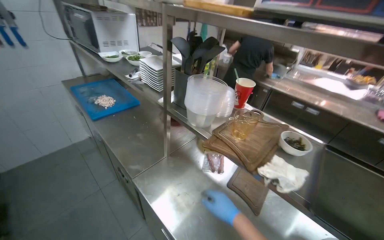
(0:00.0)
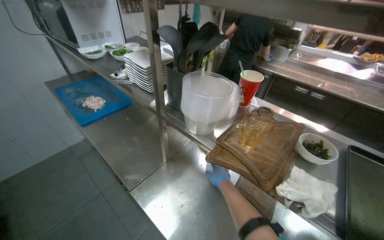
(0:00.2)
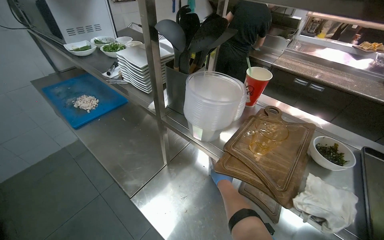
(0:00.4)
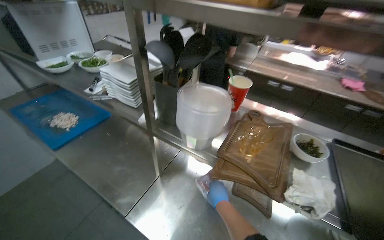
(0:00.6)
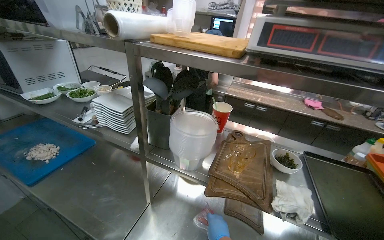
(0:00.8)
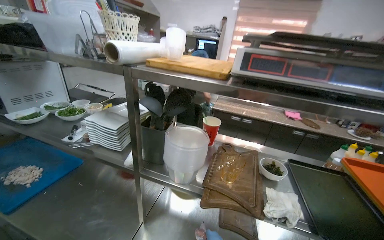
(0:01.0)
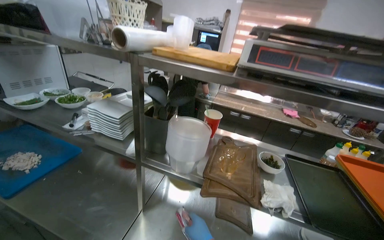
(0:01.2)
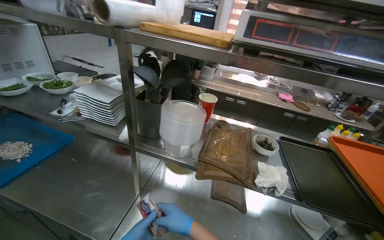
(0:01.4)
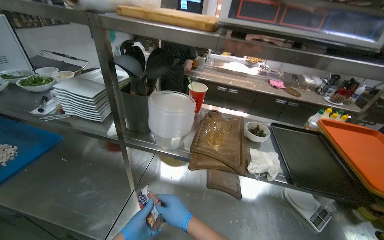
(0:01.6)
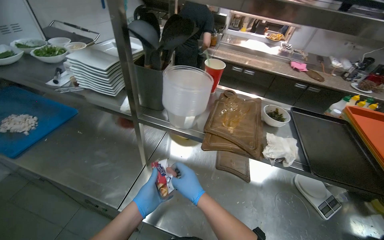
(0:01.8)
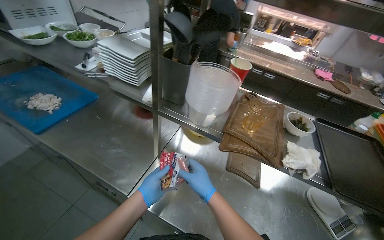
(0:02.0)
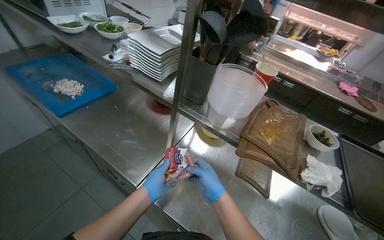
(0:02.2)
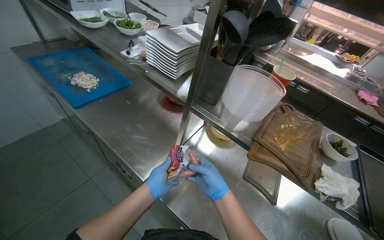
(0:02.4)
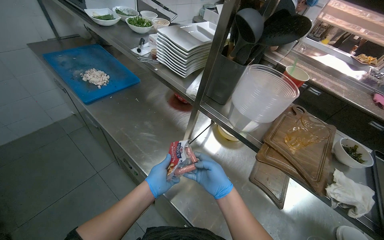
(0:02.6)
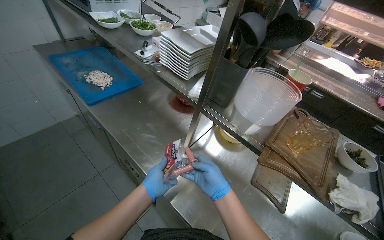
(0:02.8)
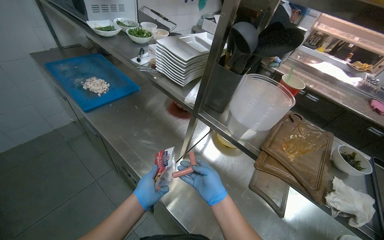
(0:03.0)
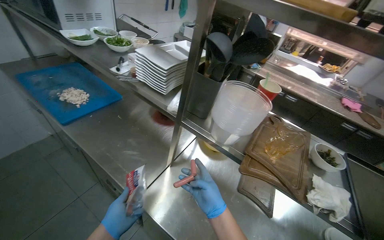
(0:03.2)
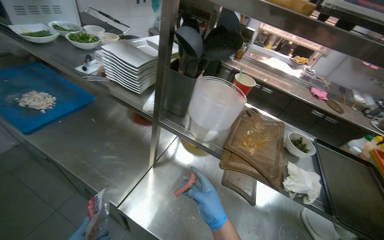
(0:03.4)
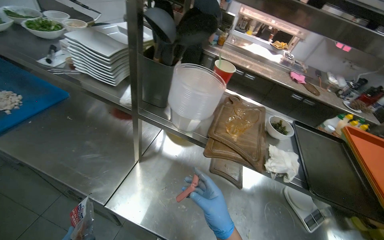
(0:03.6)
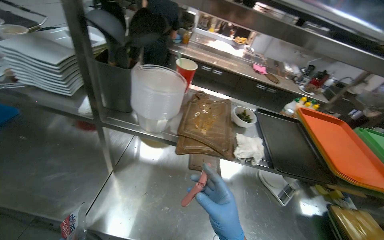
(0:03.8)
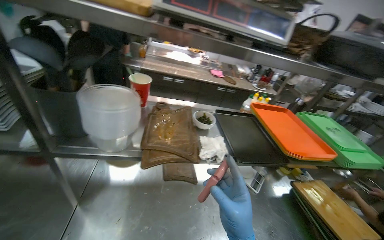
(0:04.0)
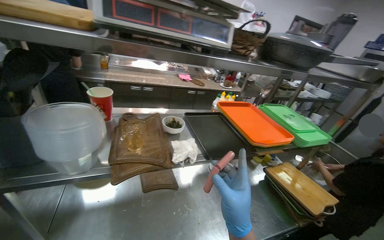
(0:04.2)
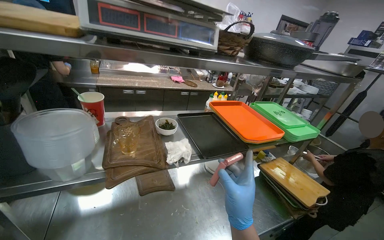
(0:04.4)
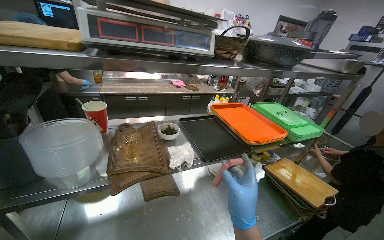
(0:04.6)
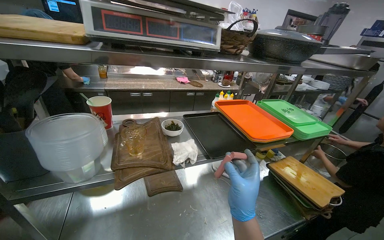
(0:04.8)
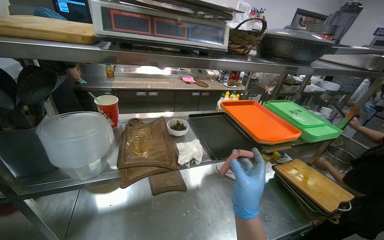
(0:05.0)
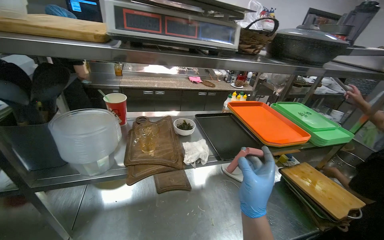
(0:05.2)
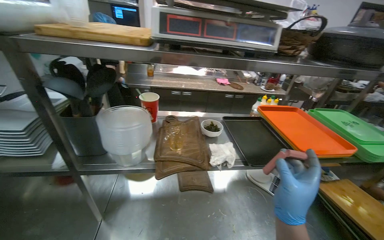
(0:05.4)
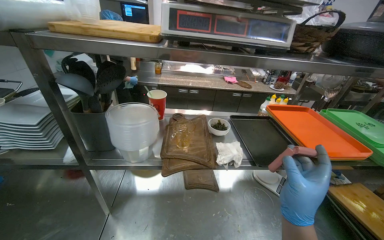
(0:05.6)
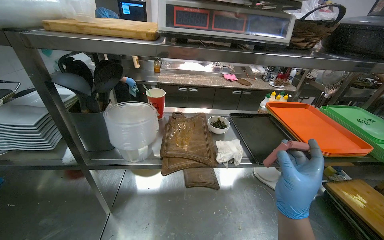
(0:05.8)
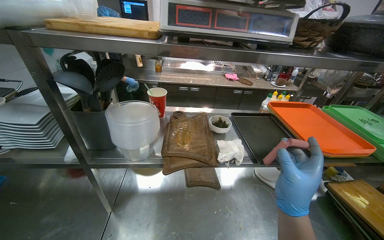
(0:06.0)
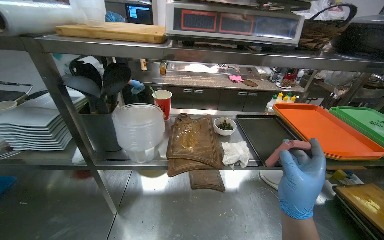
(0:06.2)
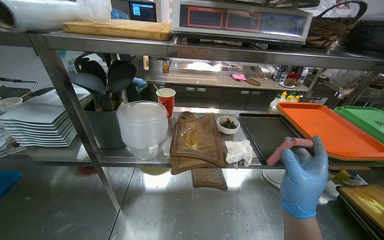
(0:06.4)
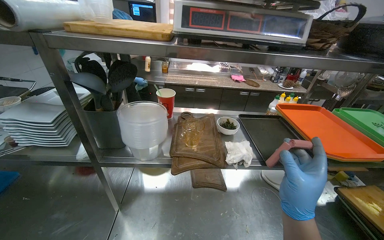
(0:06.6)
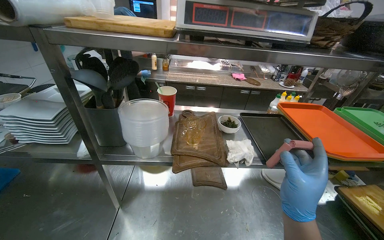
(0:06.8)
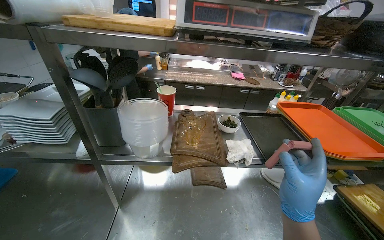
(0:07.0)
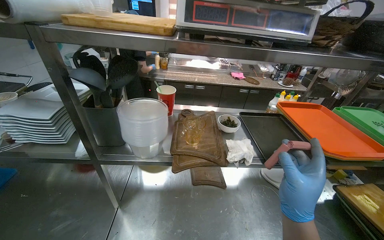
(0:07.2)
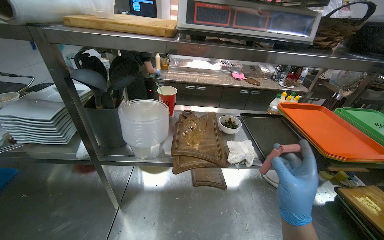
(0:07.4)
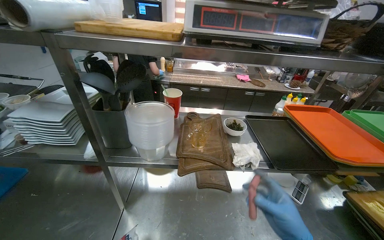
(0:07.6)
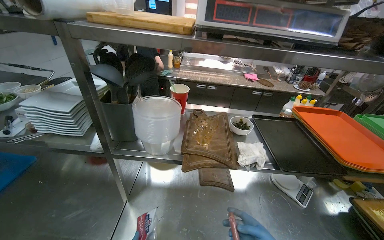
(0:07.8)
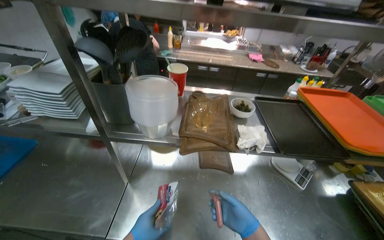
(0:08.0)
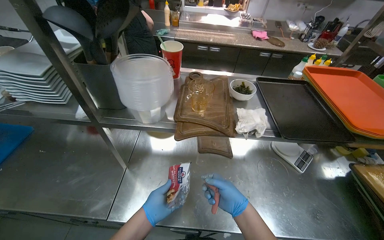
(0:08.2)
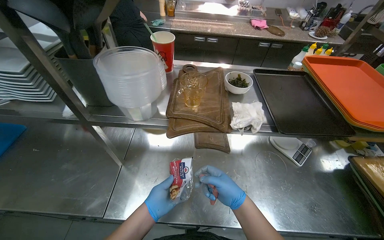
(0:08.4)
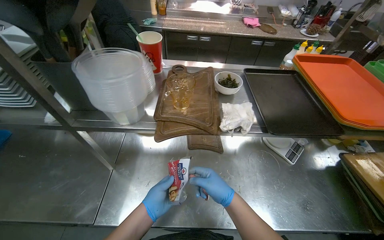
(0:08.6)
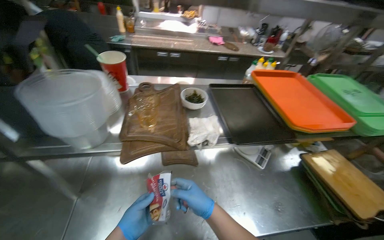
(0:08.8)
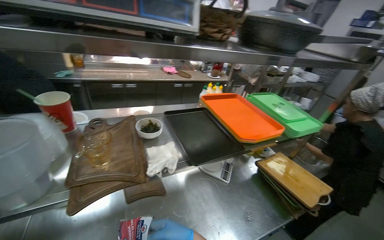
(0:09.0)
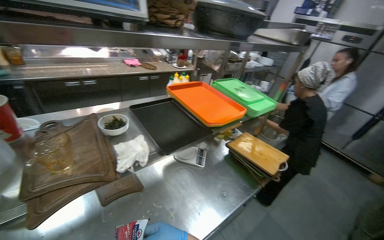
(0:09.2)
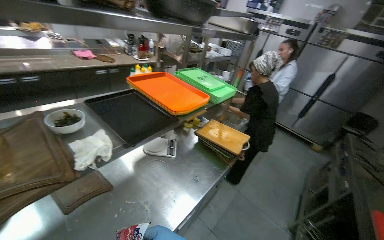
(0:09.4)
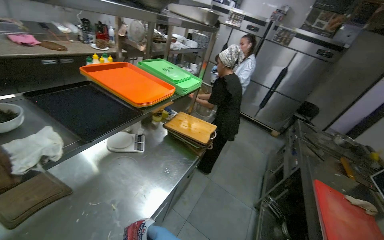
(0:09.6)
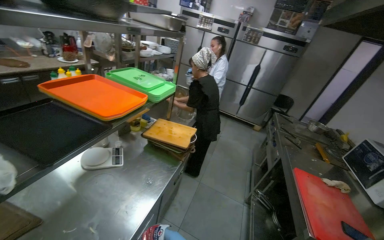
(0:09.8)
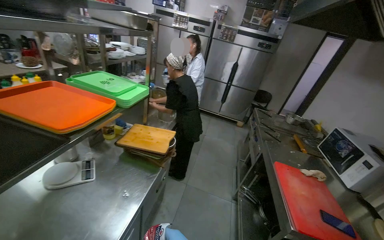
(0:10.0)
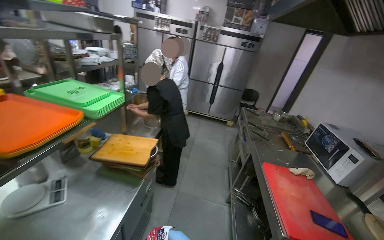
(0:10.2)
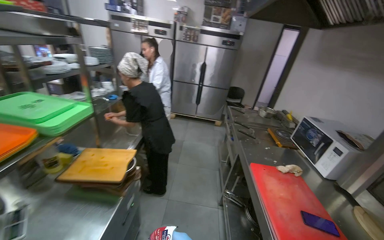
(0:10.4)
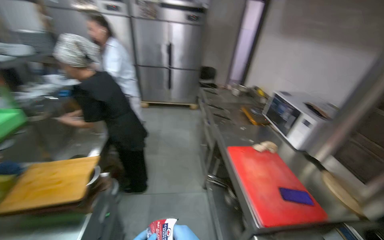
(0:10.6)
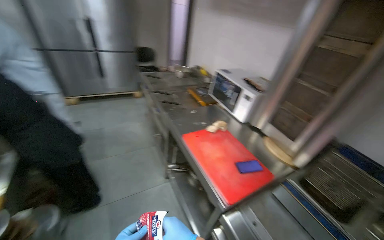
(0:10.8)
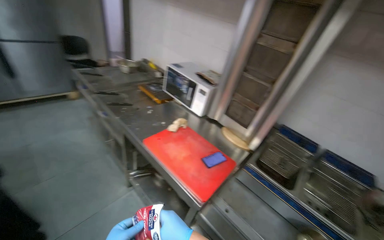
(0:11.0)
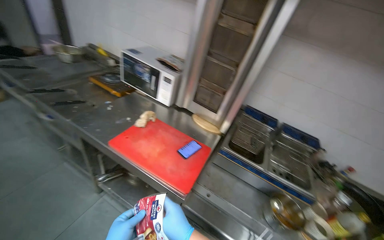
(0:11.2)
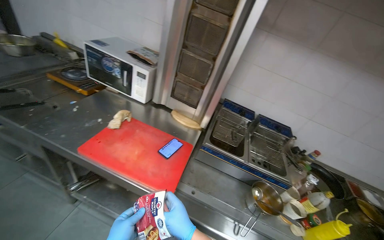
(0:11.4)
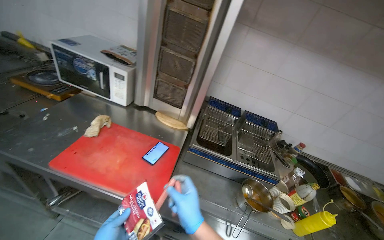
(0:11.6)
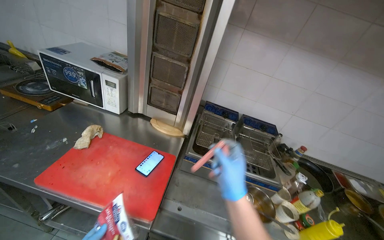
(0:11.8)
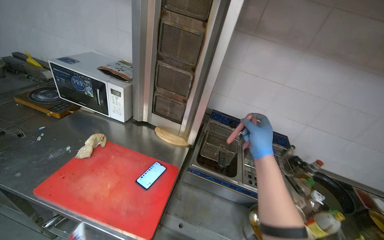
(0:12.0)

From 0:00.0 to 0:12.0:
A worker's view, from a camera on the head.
Job: cooking food.
The whole recording: Preparing and cooking sausages. The worker unwraps sausages and places them into a deep fryer.
From 0:00.0 to 0:01.6: The head turns to the right by about 30 degrees.
From 0:01.6 to 0:03.0: The wearer's head swings some 25 degrees to the left.
From 0:03.0 to 0:04.4: The head rotates about 60 degrees to the right.
From 0:04.4 to 0:06.0: The view swings some 20 degrees to the left.
From 0:07.6 to 0:09.0: The head rotates some 25 degrees to the right.
From 0:09.0 to 0:10.4: The head travels about 40 cm. The head rotates roughly 60 degrees to the right.
From 0:10.4 to 0:12.0: The wearer moves about 40 cm. The wearer's head swings roughly 80 degrees to the right. The wearer looks approximately 20 degrees further downward.

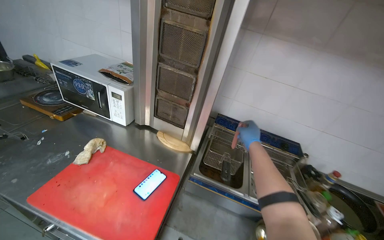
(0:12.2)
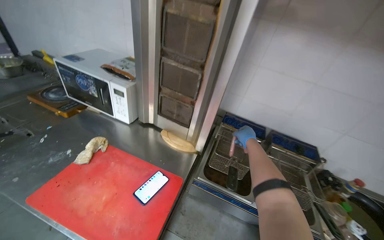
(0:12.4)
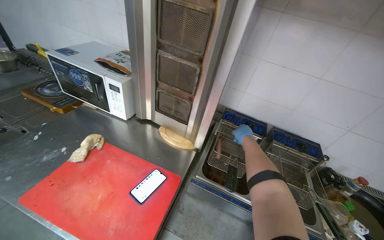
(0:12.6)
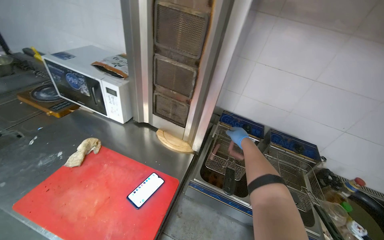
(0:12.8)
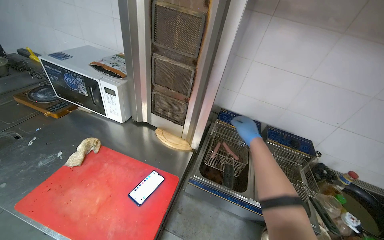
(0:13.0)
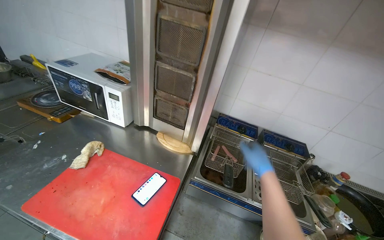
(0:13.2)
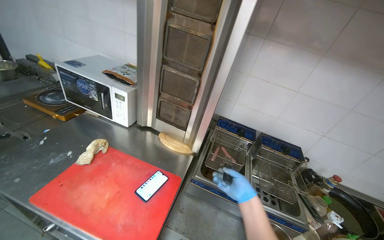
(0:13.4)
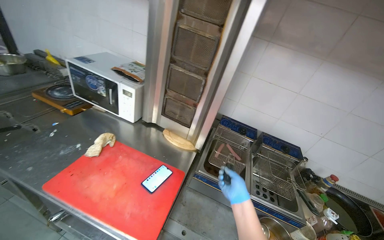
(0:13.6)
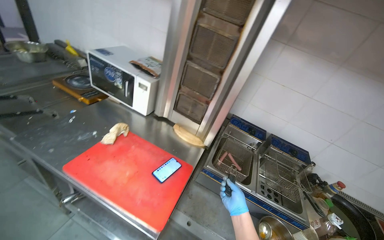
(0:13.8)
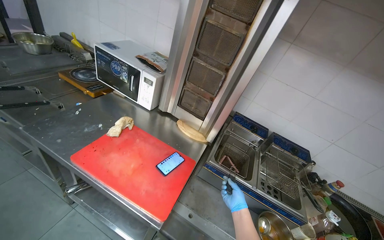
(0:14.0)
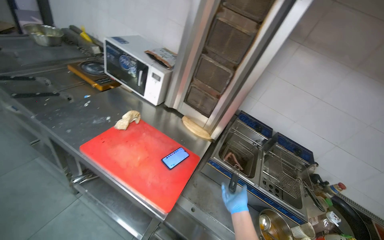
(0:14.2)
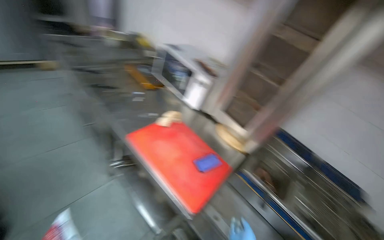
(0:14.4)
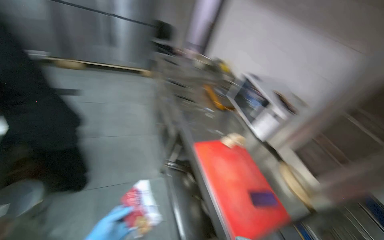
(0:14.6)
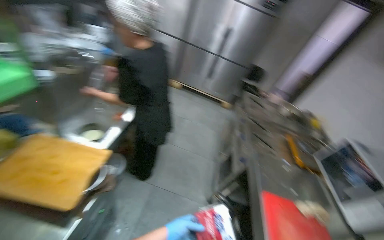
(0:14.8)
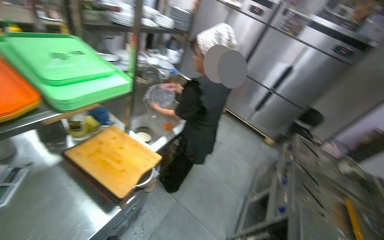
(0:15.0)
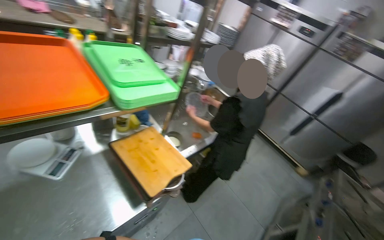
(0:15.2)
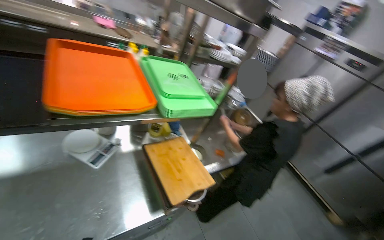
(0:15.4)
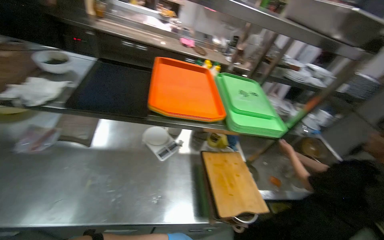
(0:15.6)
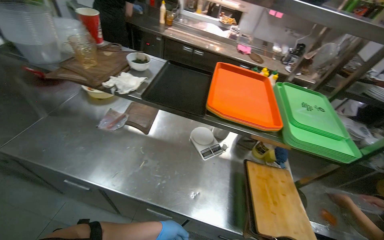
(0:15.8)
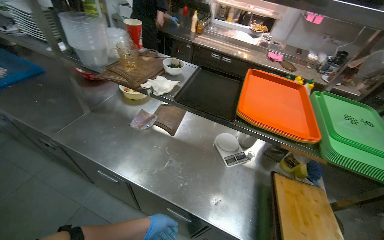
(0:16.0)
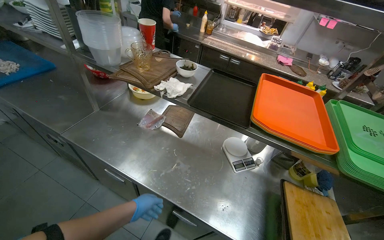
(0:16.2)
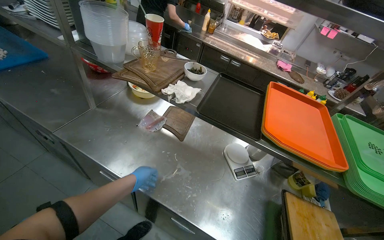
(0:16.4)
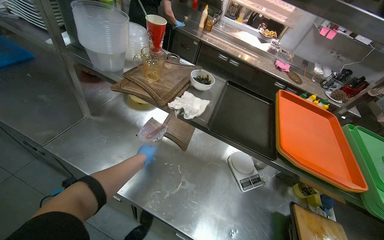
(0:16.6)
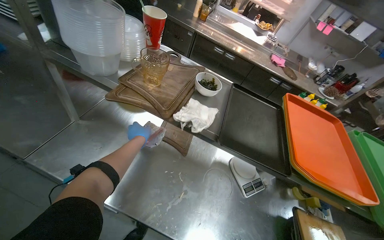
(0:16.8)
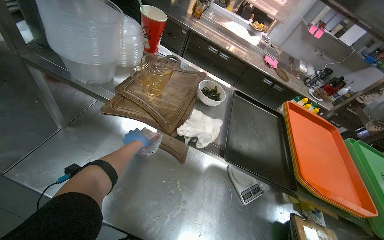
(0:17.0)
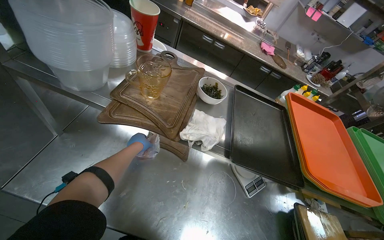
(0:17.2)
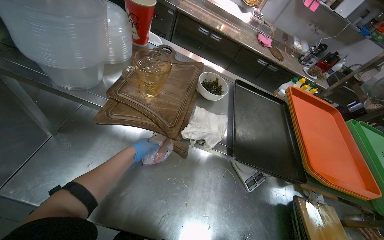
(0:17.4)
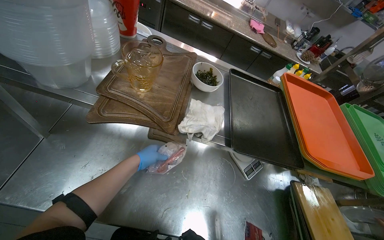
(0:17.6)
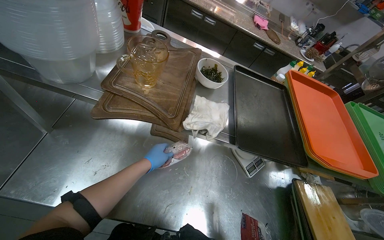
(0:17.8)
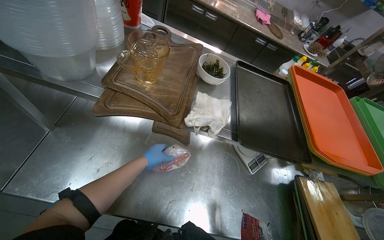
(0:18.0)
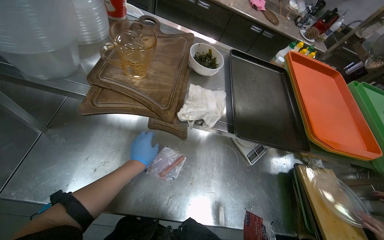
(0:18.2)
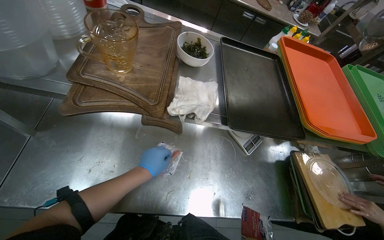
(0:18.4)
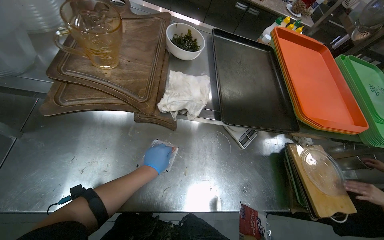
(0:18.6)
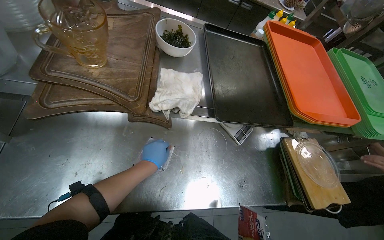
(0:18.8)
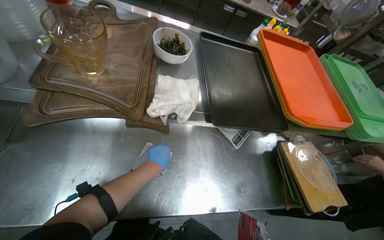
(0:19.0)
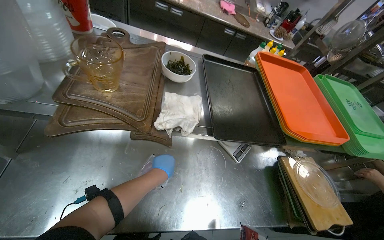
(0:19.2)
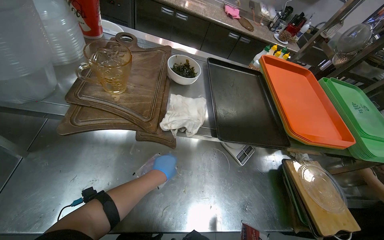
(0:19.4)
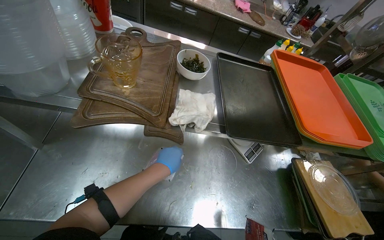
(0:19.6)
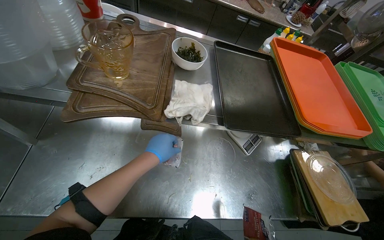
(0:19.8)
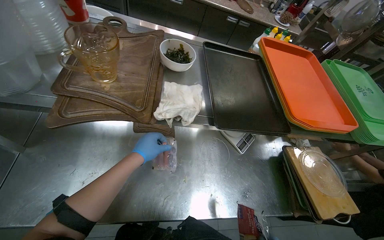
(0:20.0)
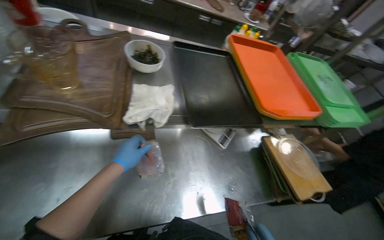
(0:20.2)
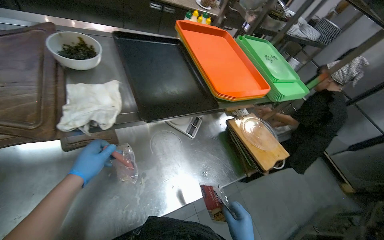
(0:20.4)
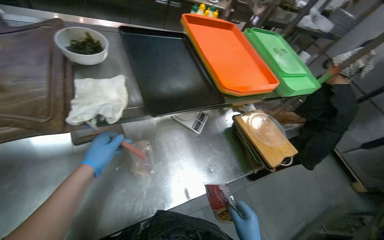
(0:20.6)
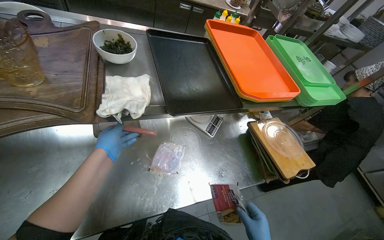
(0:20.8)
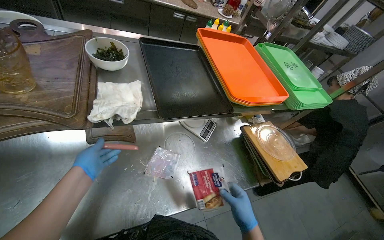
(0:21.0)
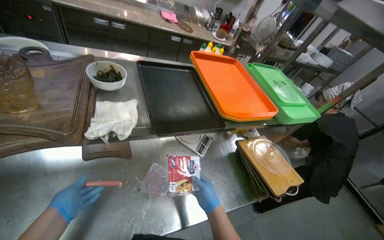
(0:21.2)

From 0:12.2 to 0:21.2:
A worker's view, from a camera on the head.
Job: cooking food.
The whole recording: Preparing and cooking sausages. The worker unwraps sausages and places them into a deep fryer.
From 0:12.2 to 0:13.8: The right hand travels down the picture by some 25 cm.
From 0:13.8 to 0:15.2: The head travels about 50 cm. The head rotates roughly 110 degrees to the left. The view tilts about 30 degrees upward.
From 0:15.2 to 0:16.6: The camera travels about 40 cm. The wearer looks approximately 65 degrees further to the left.
From 0:16.6 to 0:18.2: The wearer looks some 15 degrees further to the right. The wearer looks some 20 degrees further downward.
From 0:19.8 to 0:21.2: The wearer looks some 20 degrees further to the right.
